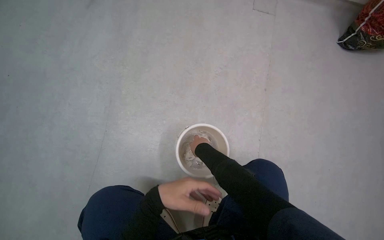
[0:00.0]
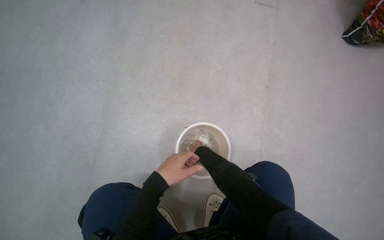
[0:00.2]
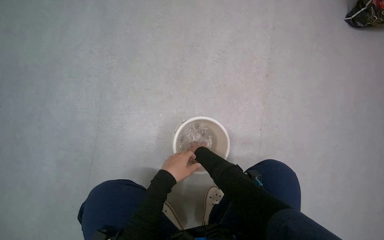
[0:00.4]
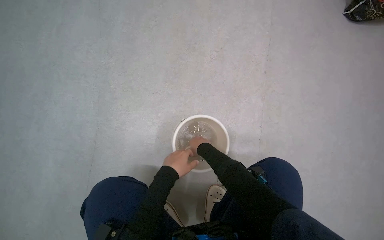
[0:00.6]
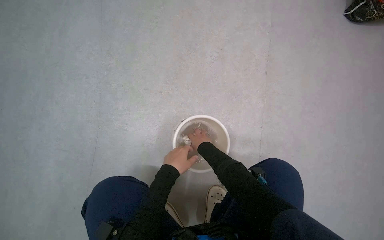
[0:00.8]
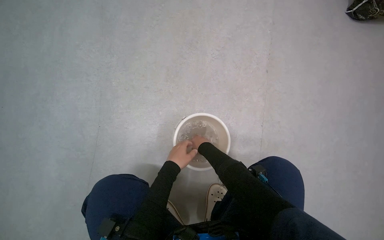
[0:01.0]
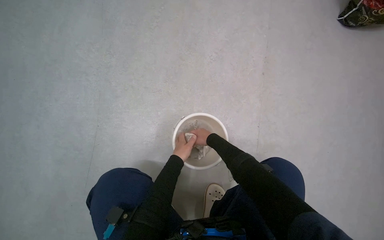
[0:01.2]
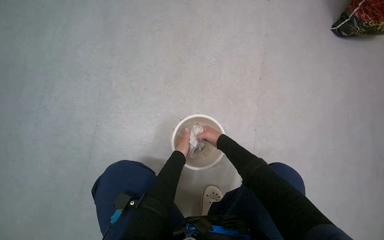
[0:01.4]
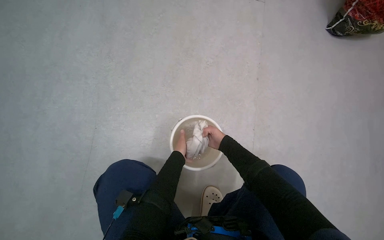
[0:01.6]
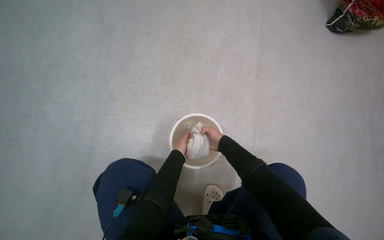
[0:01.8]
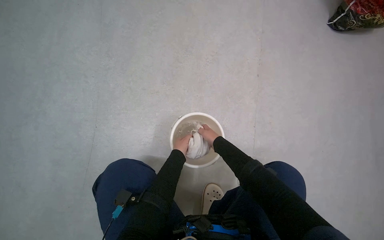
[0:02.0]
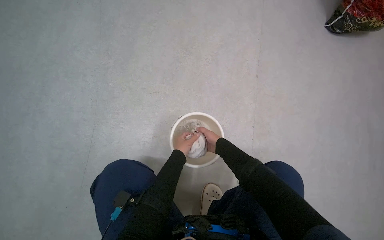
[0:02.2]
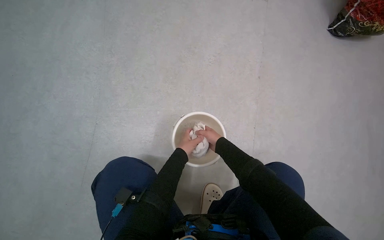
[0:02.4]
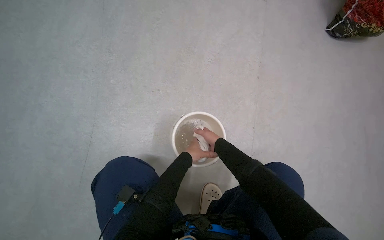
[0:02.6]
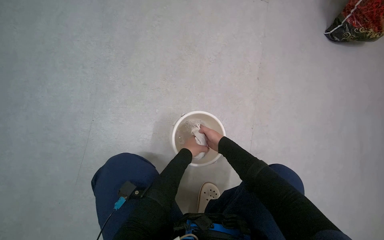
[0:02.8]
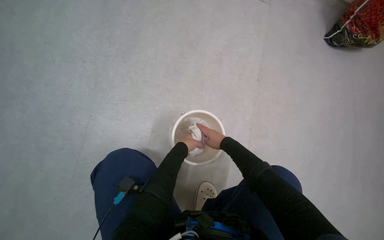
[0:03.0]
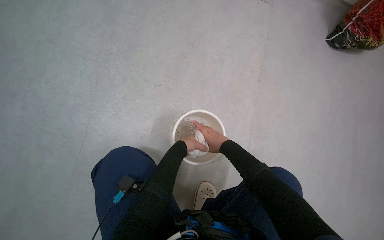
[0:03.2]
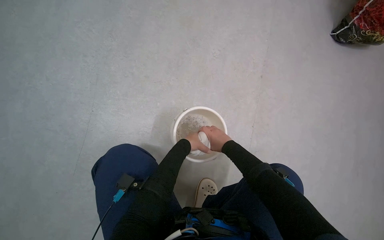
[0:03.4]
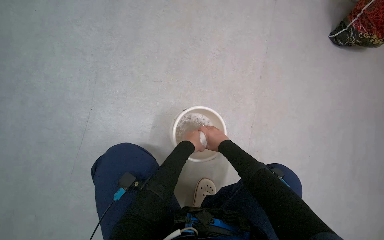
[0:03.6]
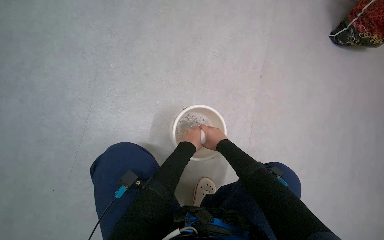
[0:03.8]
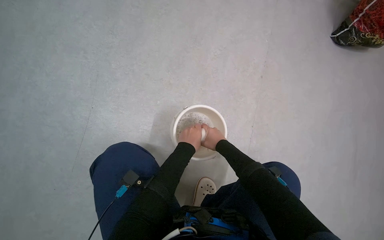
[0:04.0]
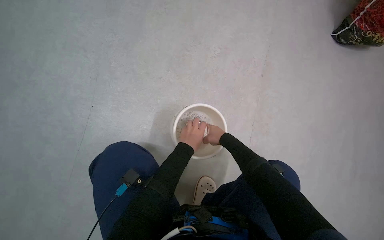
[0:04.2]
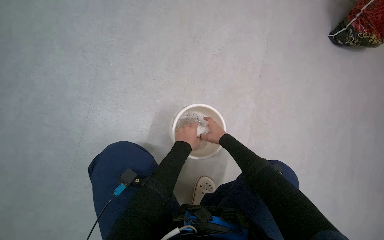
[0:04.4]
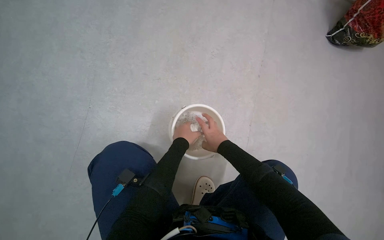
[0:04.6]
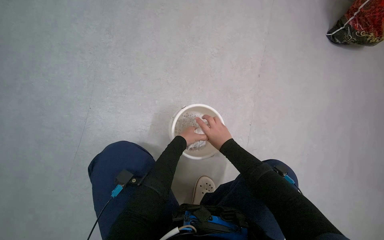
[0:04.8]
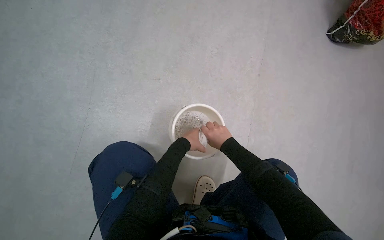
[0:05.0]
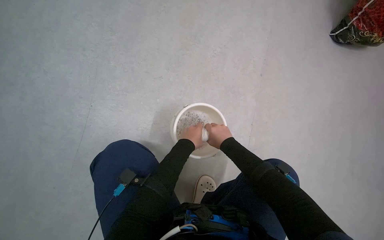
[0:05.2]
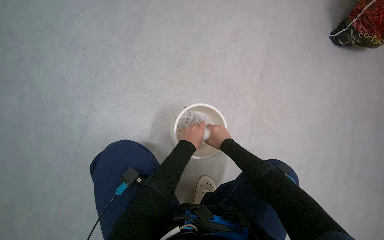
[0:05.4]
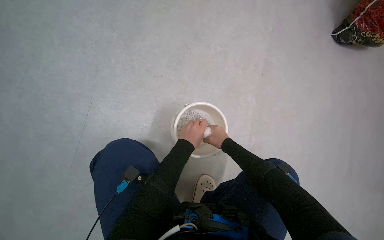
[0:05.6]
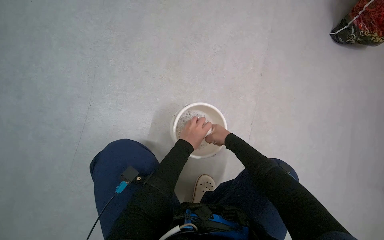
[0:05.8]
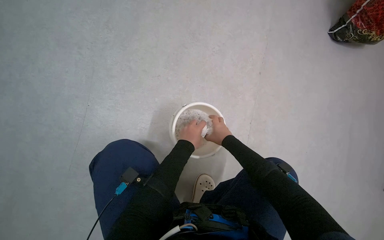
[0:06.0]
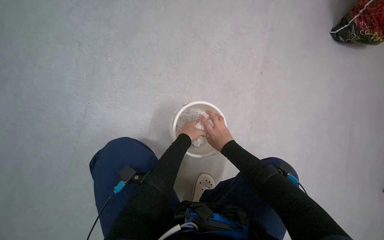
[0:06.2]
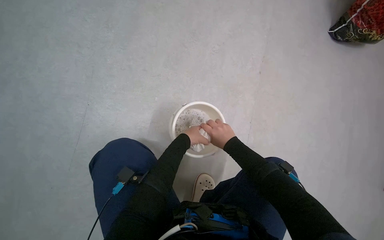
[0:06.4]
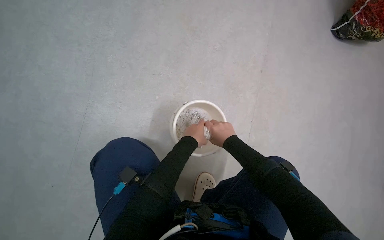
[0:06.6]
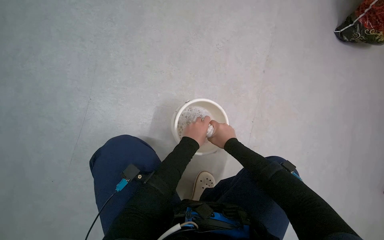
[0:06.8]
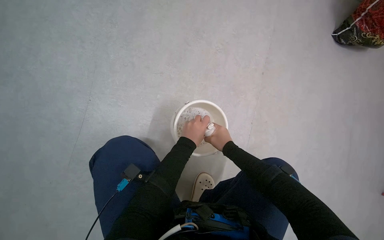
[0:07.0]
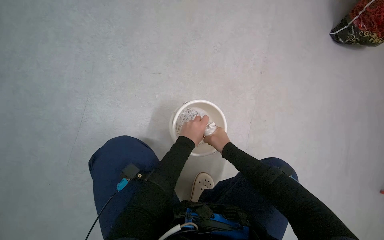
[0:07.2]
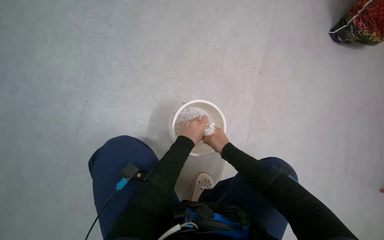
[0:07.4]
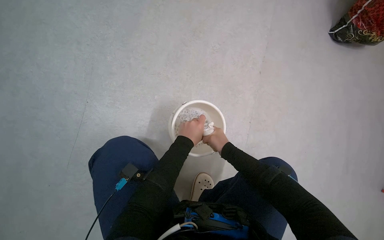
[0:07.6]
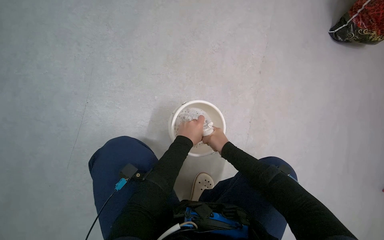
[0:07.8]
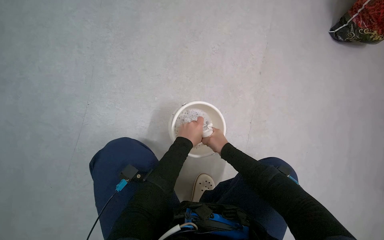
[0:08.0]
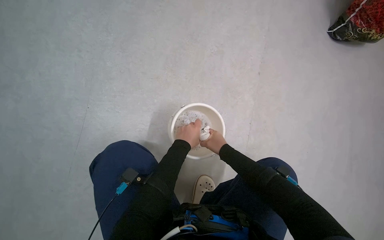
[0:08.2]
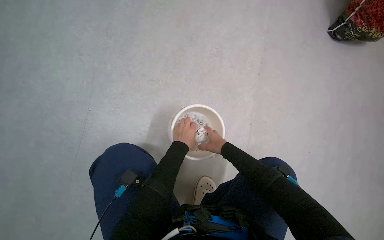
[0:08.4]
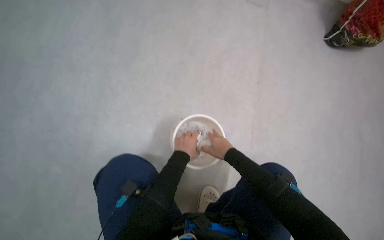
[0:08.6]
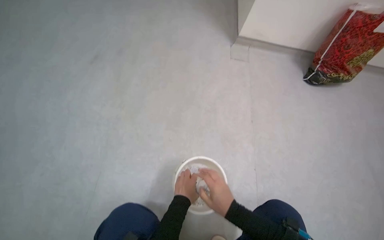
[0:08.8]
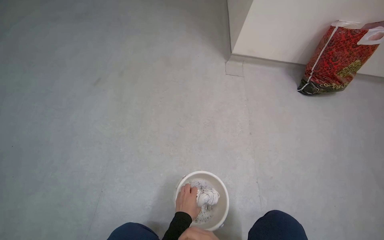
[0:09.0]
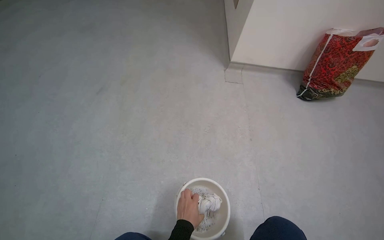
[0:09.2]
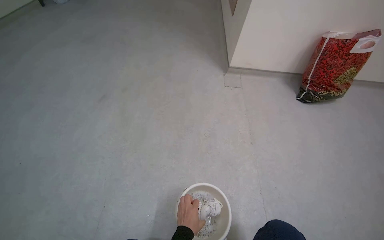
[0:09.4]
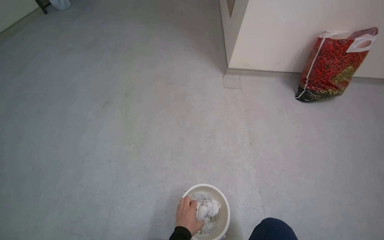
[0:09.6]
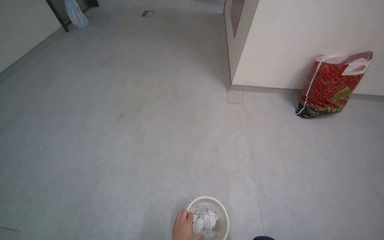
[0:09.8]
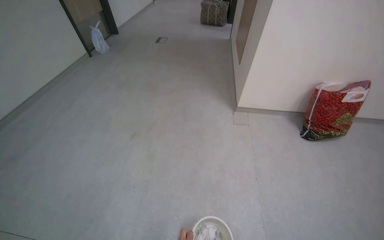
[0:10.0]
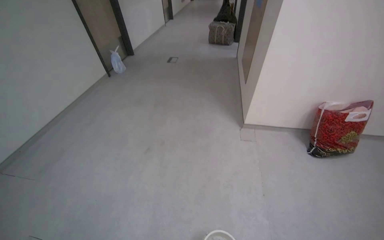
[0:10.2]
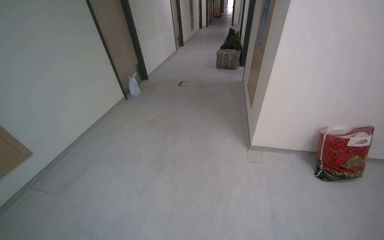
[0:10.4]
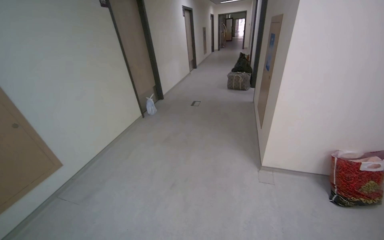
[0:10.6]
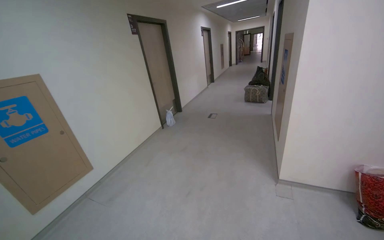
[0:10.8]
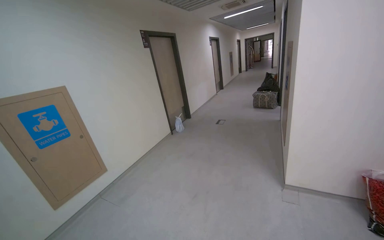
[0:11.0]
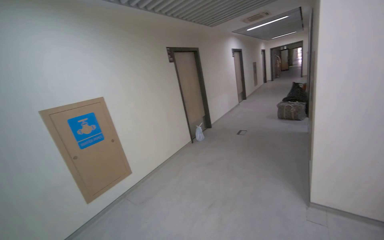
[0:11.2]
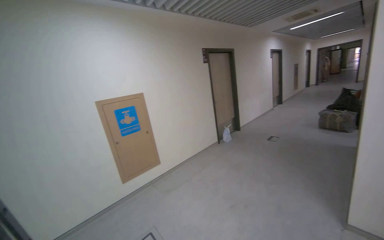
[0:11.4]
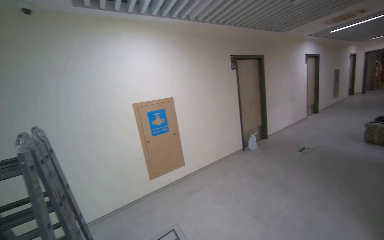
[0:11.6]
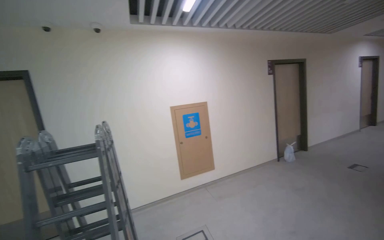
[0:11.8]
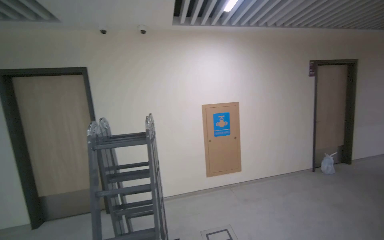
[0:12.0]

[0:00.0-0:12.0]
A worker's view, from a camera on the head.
Job: wiping surfaces.
The whole recording: Wiping ceiling vent. The worker wipes the ceiling vent with a cloth.
0:00.0 to 0:01.6: The left hand heads farther from the camera, covering about 20 cm.
0:01.6 to 0:03.0: The right hand shifts approximately 10 cm nearer to the camera.
0:04.4 to 0:06.0: The left hand moves roughly 10 cm farther from the camera and comes back.
0:06.0 to 0:07.6: The hands work in one place, with small movements.
0:07.6 to 0:09.0: The view tips upward by roughly 25 degrees.
0:09.0 to 0:10.4: The camera travels roughly 60 cm. The camera pitches upward, by some 20 degrees.
0:10.4 to 0:12.0: The camera travels about 90 cm. The head rotates approximately 65 degrees to the left. The view tilts roughly 20 degrees upward.

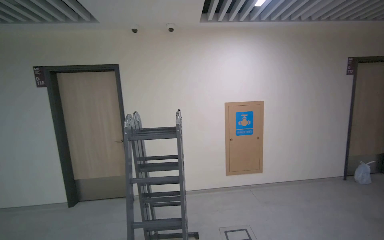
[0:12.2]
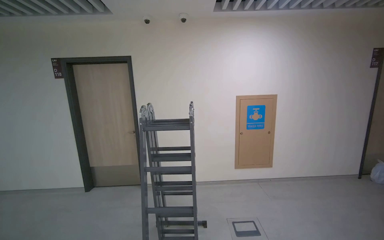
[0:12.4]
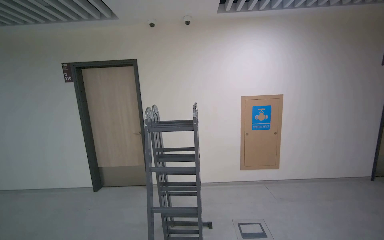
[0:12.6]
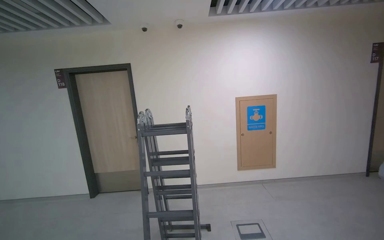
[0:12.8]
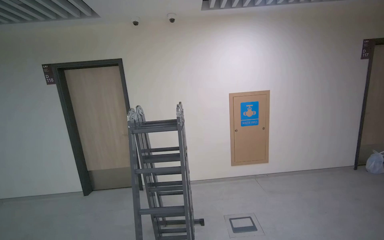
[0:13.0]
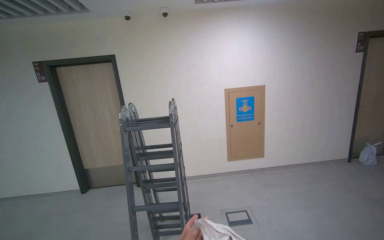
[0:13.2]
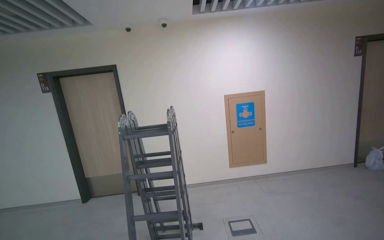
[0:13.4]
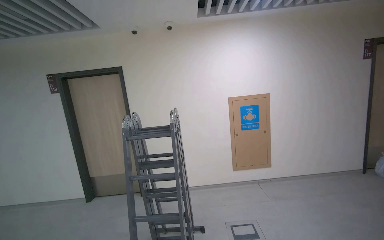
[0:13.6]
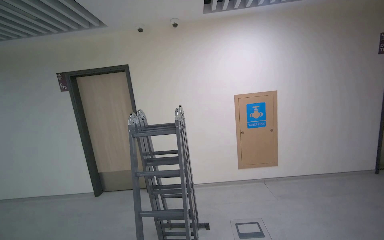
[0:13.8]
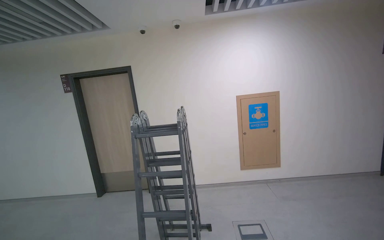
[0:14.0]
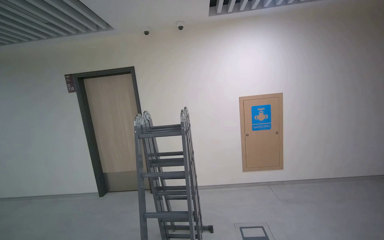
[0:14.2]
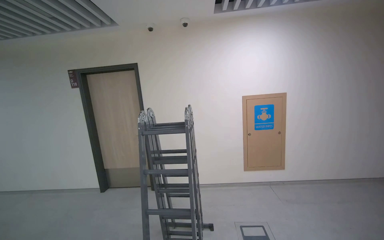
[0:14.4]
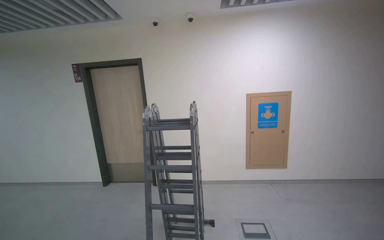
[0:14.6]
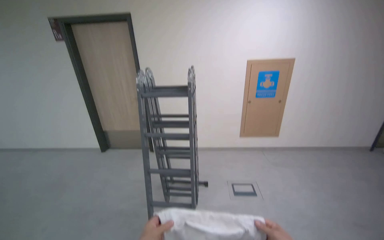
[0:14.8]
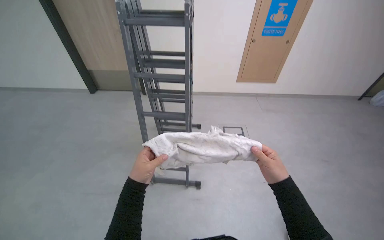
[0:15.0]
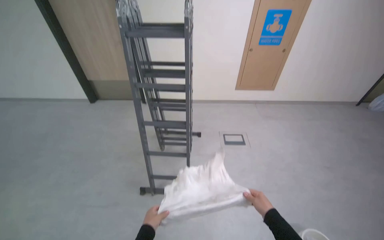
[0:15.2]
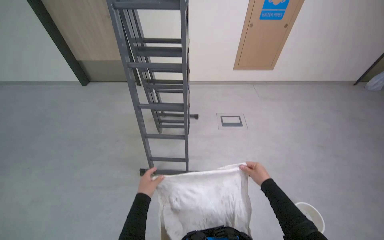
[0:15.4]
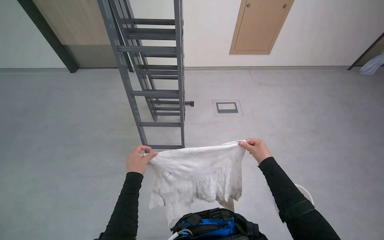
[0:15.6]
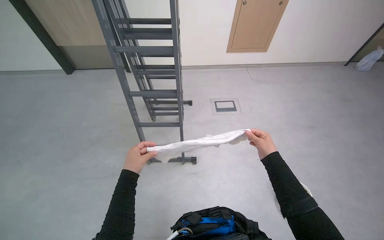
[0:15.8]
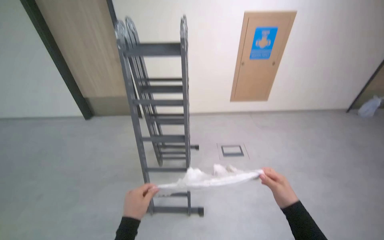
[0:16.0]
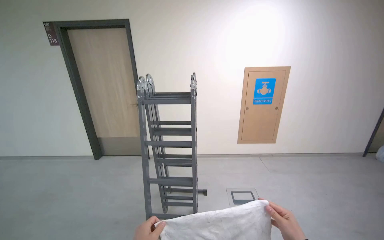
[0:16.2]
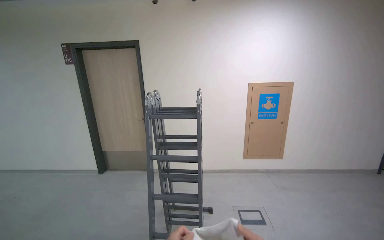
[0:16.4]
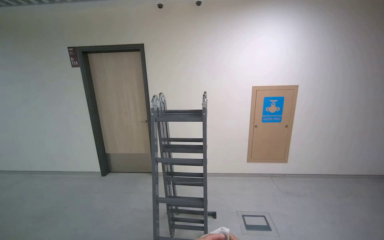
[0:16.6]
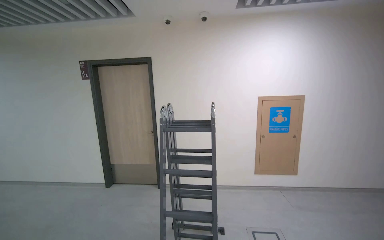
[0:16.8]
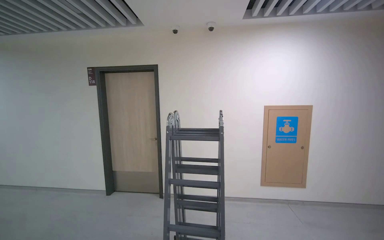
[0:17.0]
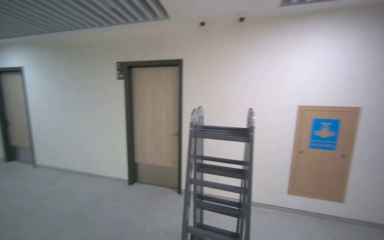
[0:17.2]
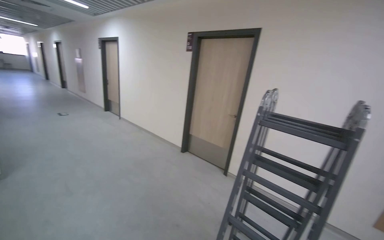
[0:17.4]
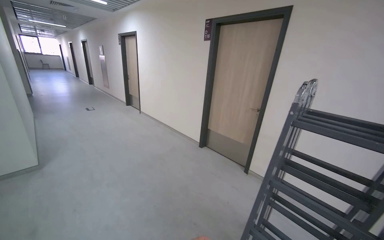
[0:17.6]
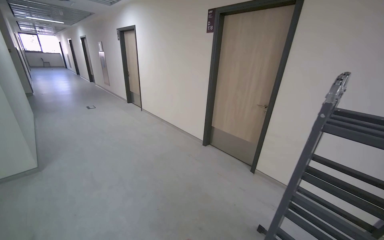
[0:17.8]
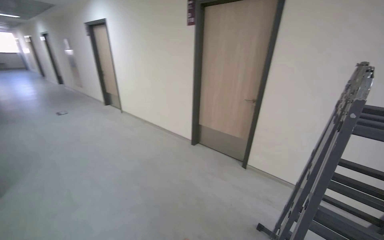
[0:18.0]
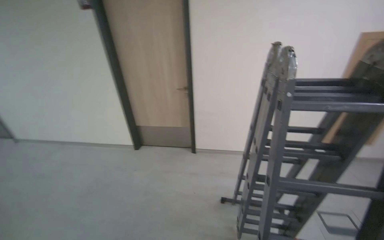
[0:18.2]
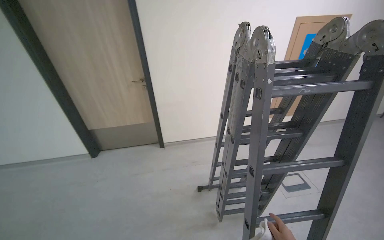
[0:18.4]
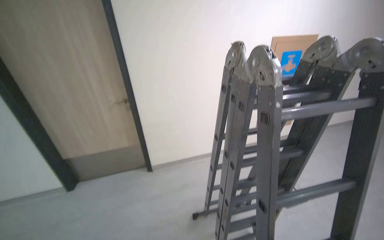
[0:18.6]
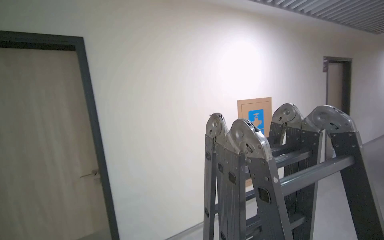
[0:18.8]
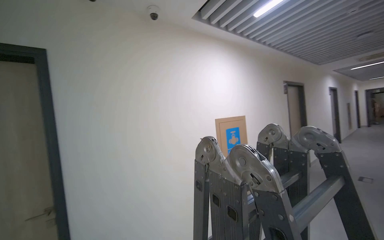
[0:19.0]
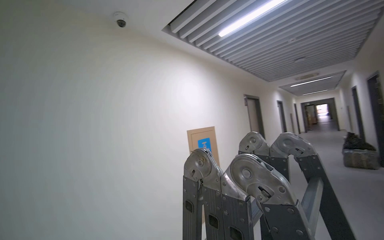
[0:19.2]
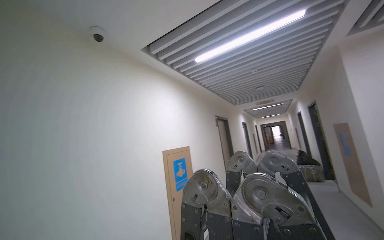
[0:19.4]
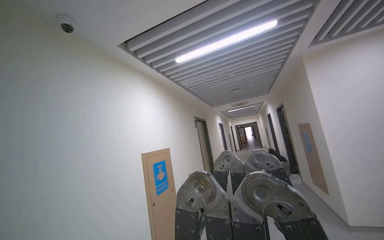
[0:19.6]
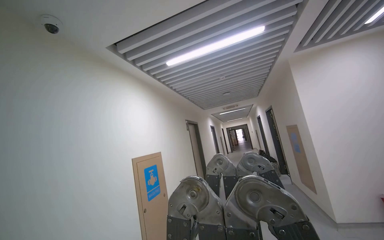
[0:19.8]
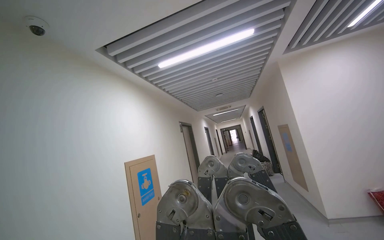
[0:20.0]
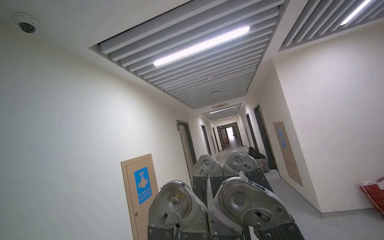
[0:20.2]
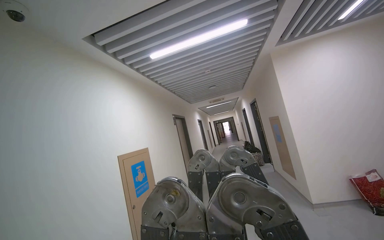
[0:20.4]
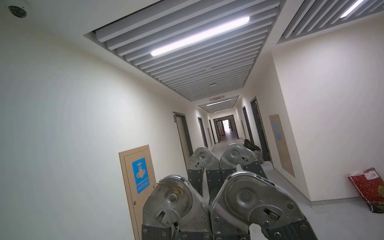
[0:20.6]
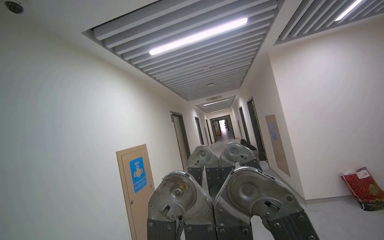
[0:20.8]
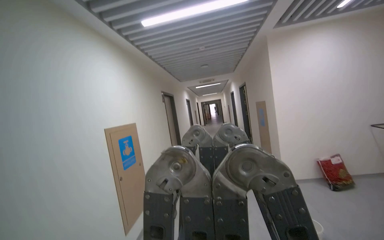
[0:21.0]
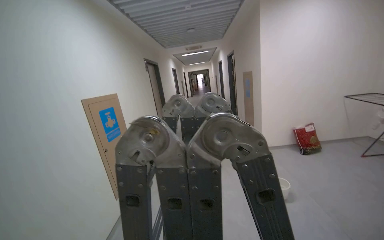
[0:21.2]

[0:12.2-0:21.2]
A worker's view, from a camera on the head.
Job: wiping surfaces.
The whole recording: Wiping ceiling vent. The worker wipes the ceiling vent with a cloth.
0:13.8 to 0:15.2: The wearer looks some 35 degrees further downward.
0:15.2 to 0:16.6: The view tilts some 30 degrees upward.
0:16.6 to 0:18.2: The head travels some 80 cm.
0:18.2 to 0:19.8: The head travels roughly 60 cm. The head turns to the right by some 80 degrees. The view tilts roughly 45 degrees upward.
0:19.8 to 0:21.2: The view pans to the right by some 15 degrees. The view tips downward by approximately 20 degrees.
